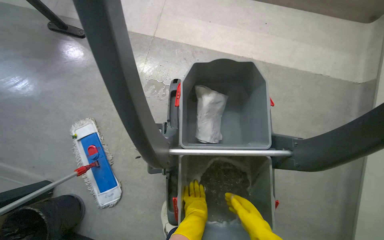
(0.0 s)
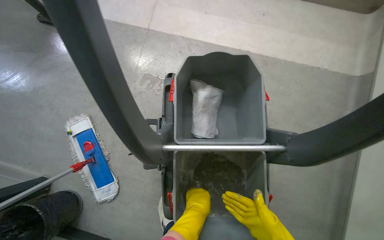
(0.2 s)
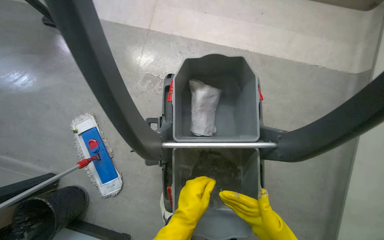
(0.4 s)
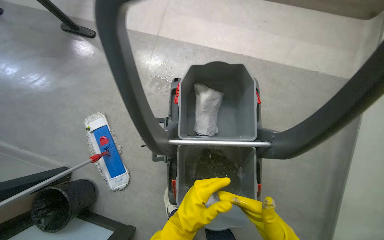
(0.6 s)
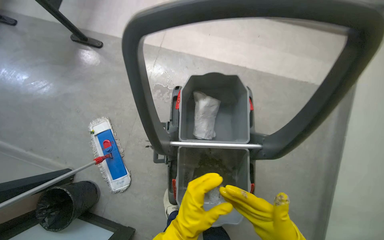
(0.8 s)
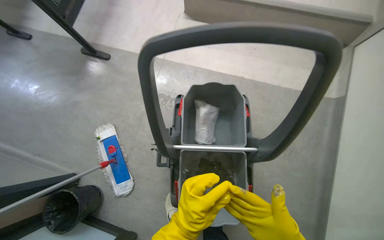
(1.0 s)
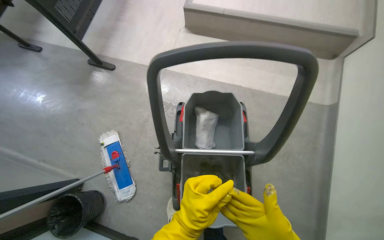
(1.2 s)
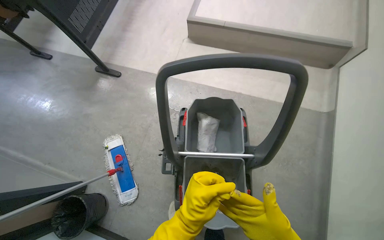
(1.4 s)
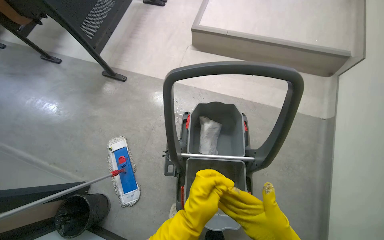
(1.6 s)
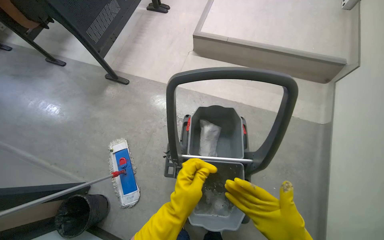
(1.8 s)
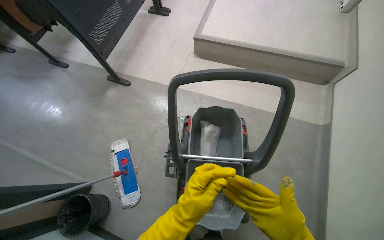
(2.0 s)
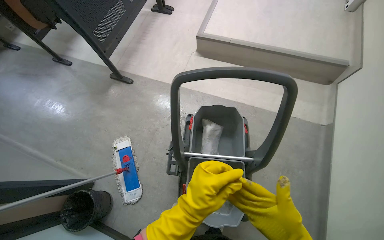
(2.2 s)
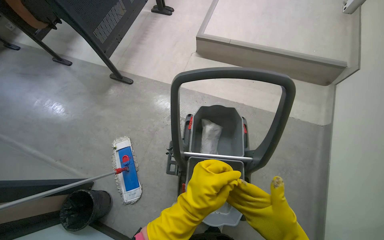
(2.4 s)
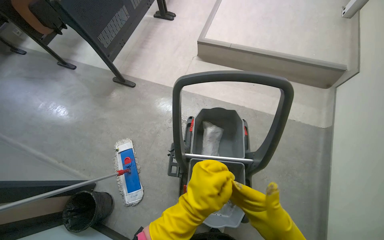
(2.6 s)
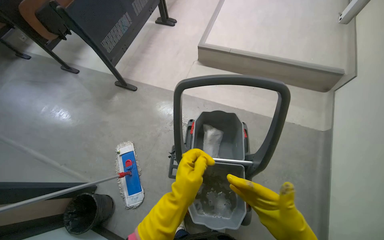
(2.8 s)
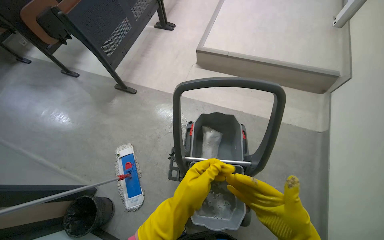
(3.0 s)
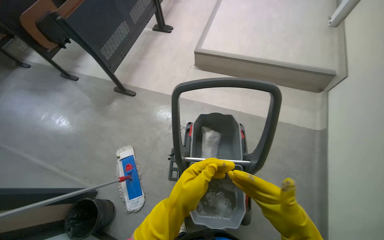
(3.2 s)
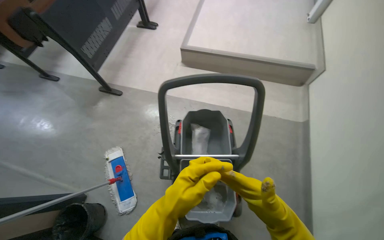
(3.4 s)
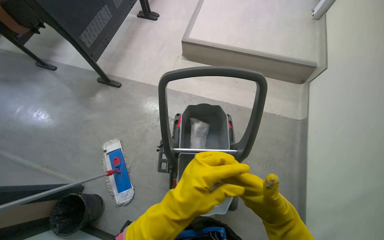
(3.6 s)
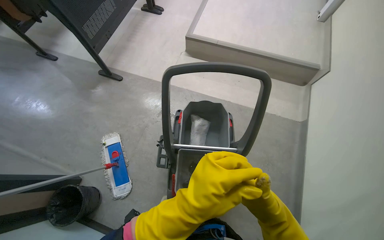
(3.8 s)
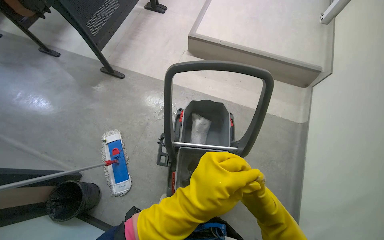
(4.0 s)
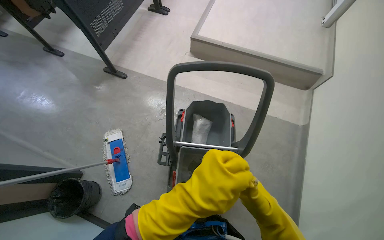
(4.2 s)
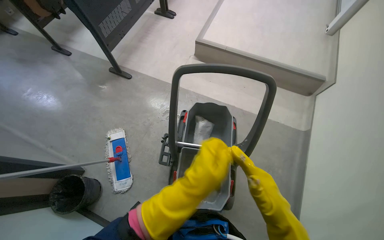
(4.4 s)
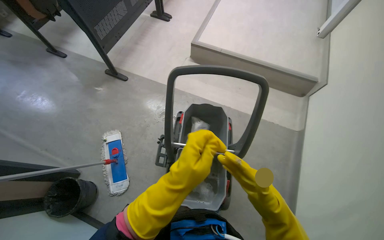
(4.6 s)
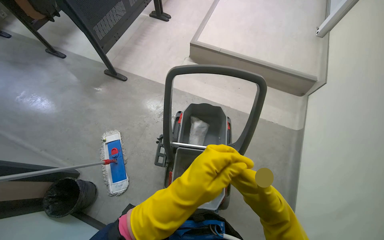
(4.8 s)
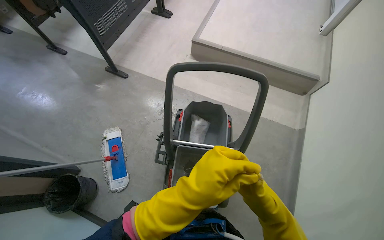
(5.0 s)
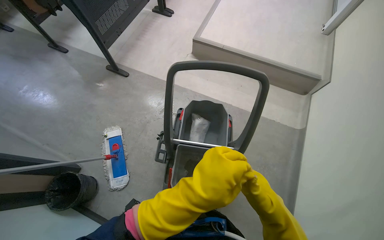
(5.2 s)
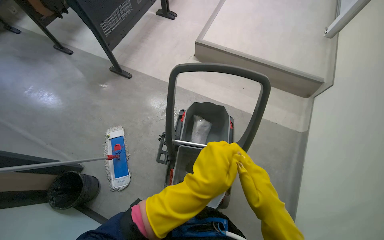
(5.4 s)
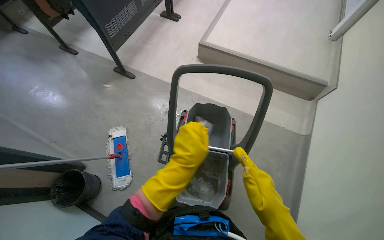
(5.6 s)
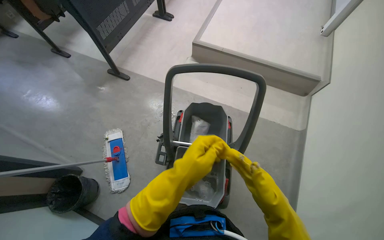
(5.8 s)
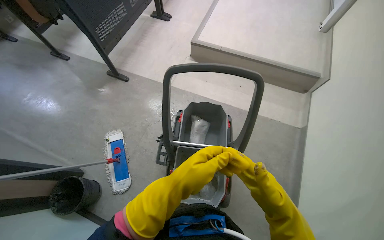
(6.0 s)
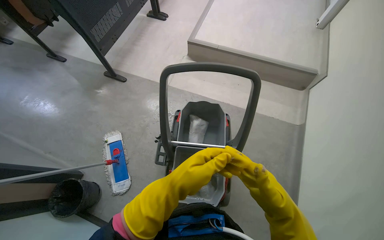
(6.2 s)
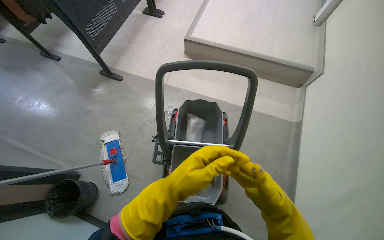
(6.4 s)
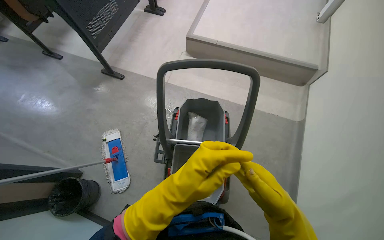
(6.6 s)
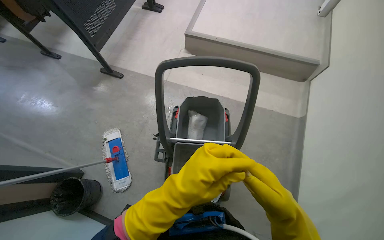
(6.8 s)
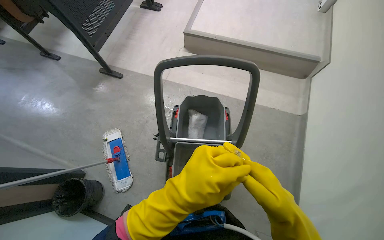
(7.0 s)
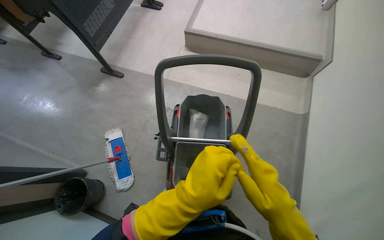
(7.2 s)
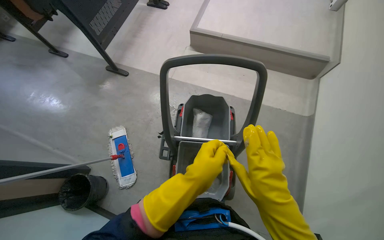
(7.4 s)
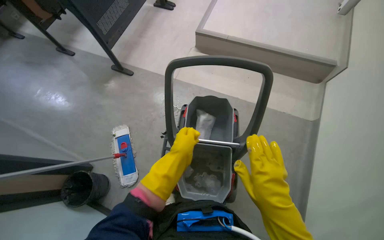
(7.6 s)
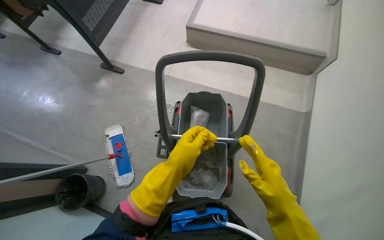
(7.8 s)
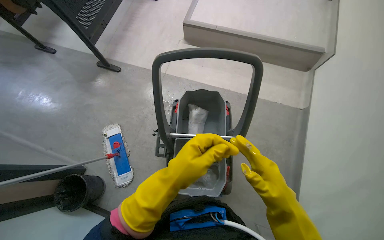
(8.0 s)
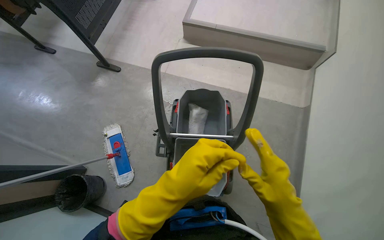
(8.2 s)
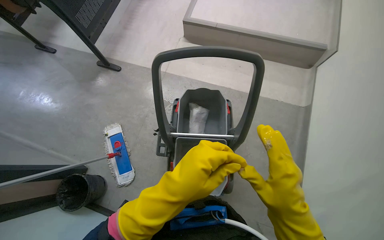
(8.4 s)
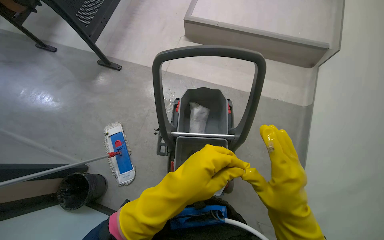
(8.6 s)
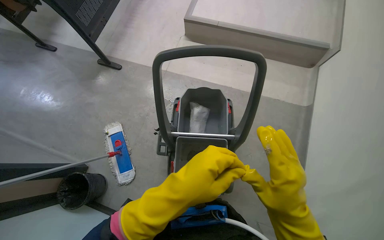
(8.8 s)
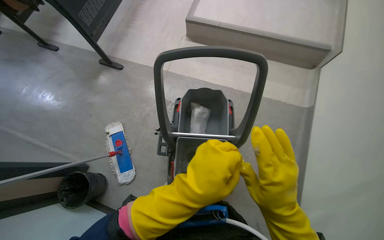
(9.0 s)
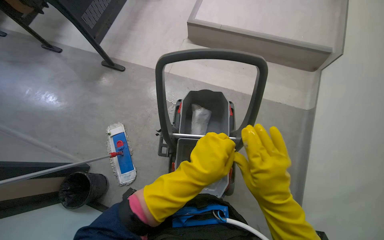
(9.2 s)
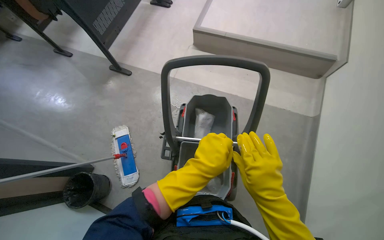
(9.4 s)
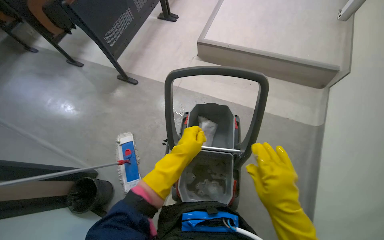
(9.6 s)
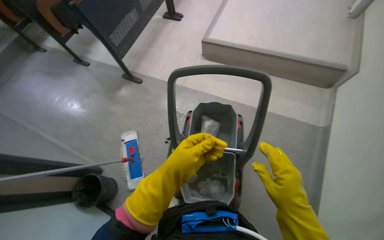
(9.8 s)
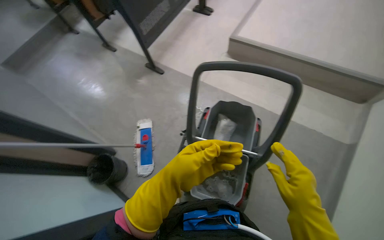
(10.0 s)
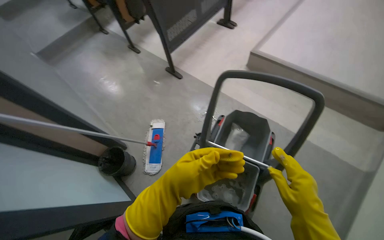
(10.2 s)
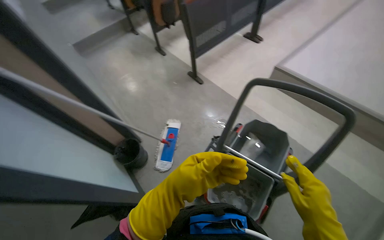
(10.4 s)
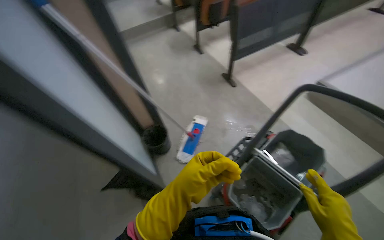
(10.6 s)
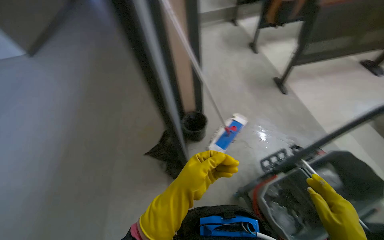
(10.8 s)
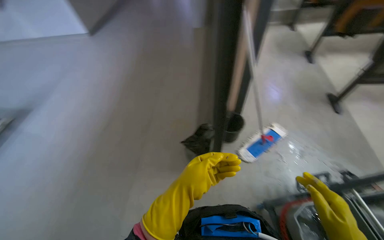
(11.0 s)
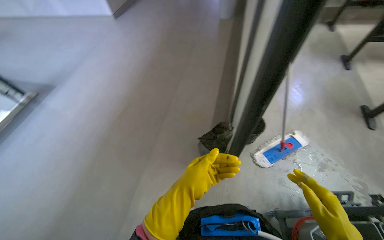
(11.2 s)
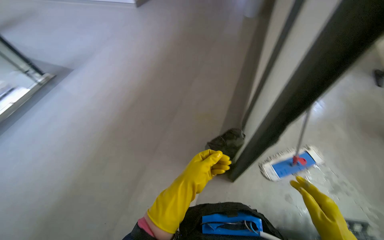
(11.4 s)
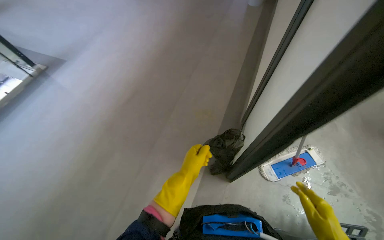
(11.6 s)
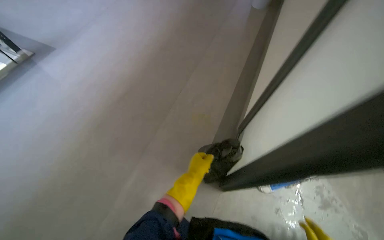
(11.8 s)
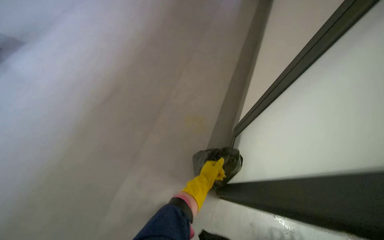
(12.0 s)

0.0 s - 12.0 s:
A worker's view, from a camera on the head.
Job: preparing cleaning supplies.
The whole recording: Preparing cleaning tools. The worker prepares cleaning tools by squeezing the mop and wringing a cloth in the bucket.
6.0 s - 7.6 s: The left hand heads farther from the camera, covering some 10 cm.
7.6 s - 9.0 s: The left hand moves nearer to the camera, roughly 10 cm.
9.0 s - 10.4 s: The wearer's head swings roughly 30 degrees to the left.
10.4 s - 12.0 s: The camera travels roughly 70 cm. The wearer's head swings some 65 degrees to the left.

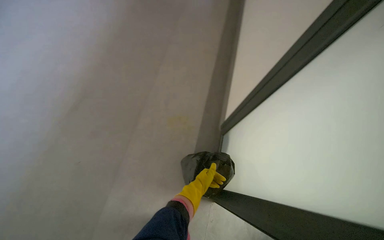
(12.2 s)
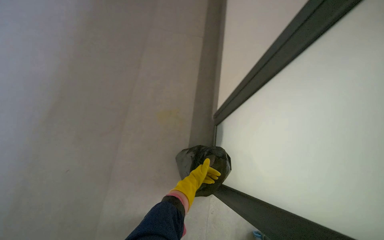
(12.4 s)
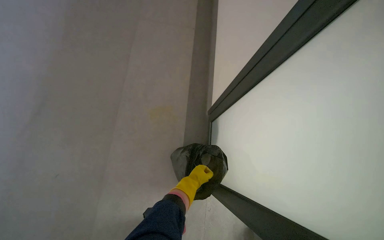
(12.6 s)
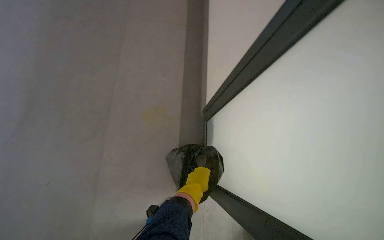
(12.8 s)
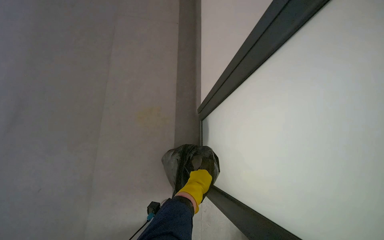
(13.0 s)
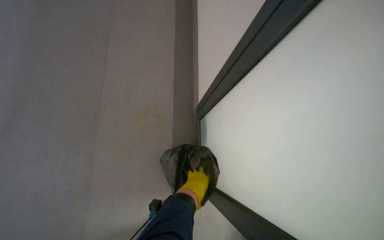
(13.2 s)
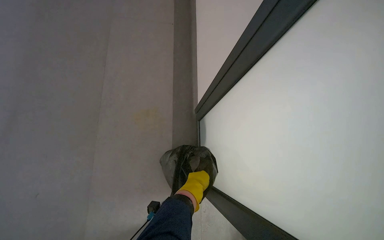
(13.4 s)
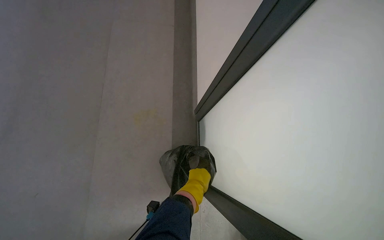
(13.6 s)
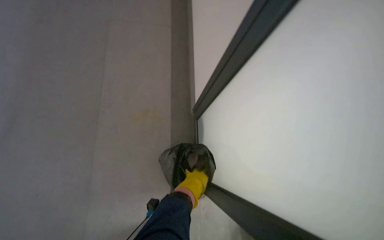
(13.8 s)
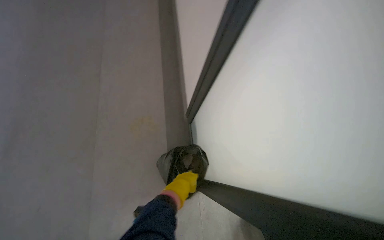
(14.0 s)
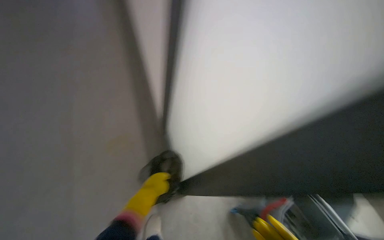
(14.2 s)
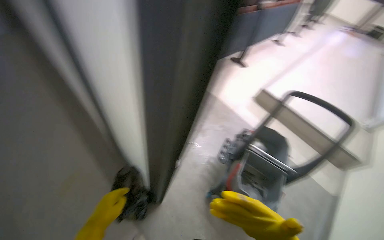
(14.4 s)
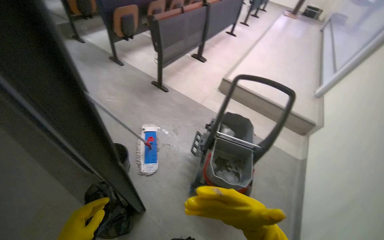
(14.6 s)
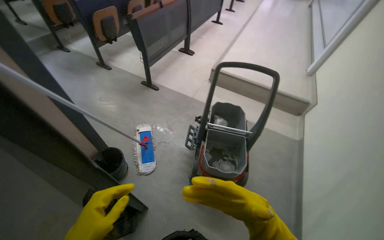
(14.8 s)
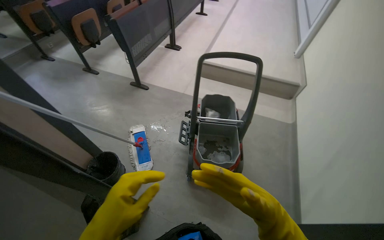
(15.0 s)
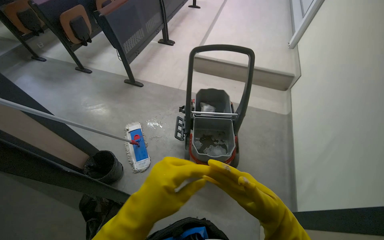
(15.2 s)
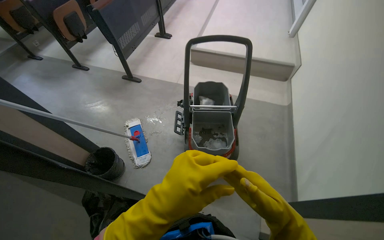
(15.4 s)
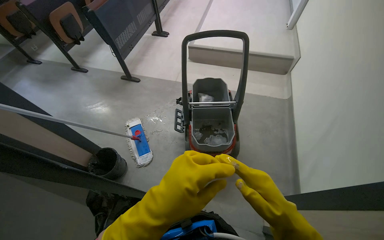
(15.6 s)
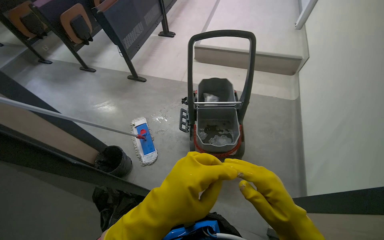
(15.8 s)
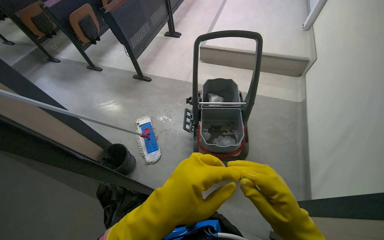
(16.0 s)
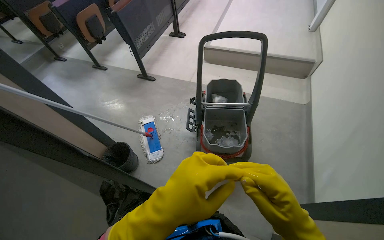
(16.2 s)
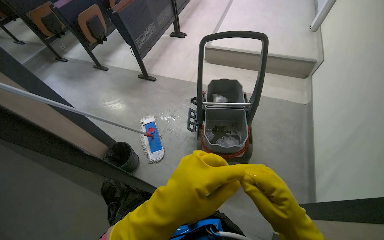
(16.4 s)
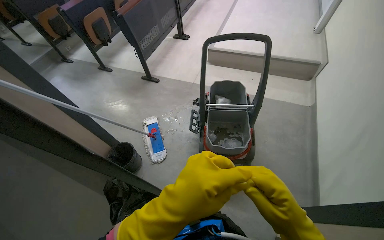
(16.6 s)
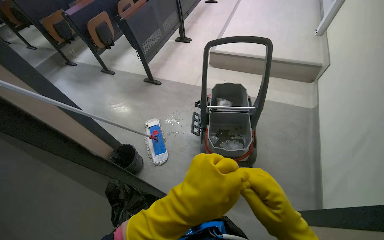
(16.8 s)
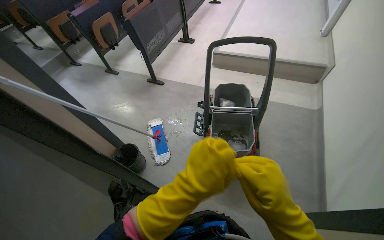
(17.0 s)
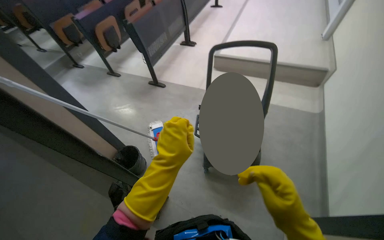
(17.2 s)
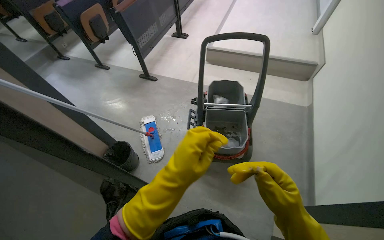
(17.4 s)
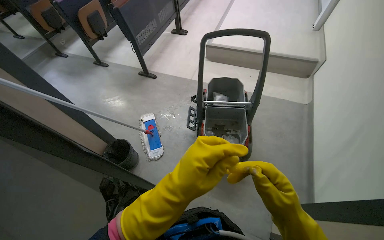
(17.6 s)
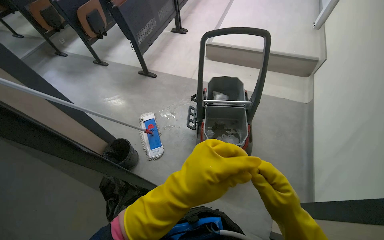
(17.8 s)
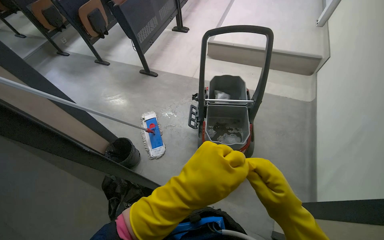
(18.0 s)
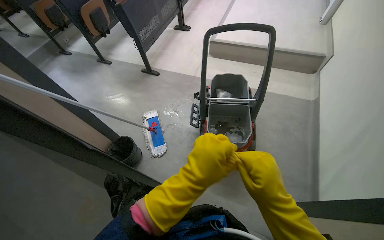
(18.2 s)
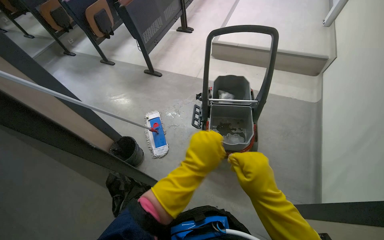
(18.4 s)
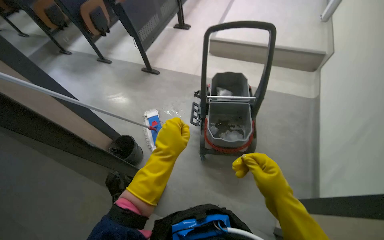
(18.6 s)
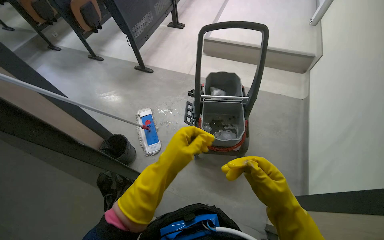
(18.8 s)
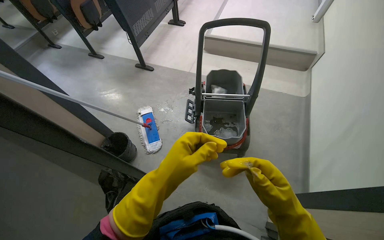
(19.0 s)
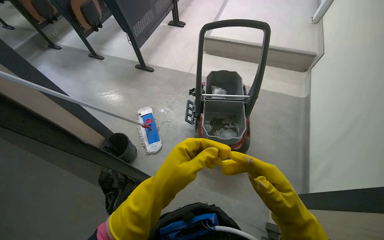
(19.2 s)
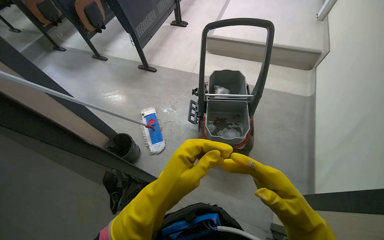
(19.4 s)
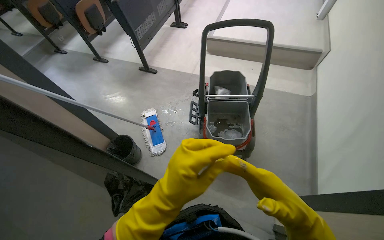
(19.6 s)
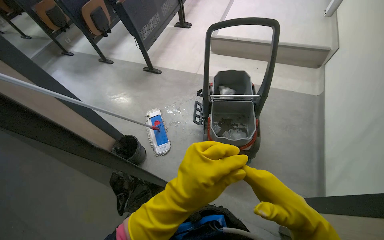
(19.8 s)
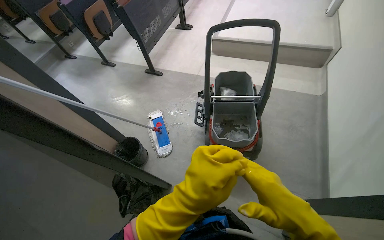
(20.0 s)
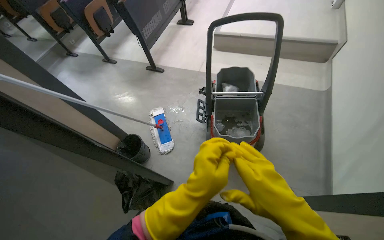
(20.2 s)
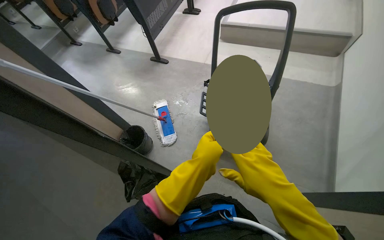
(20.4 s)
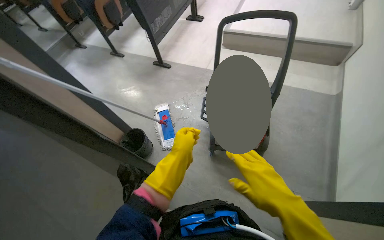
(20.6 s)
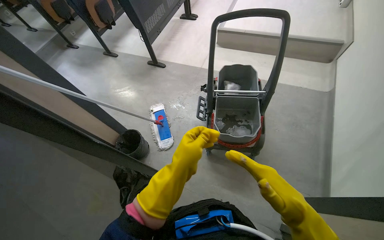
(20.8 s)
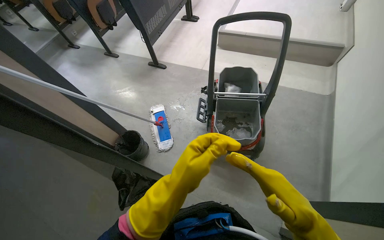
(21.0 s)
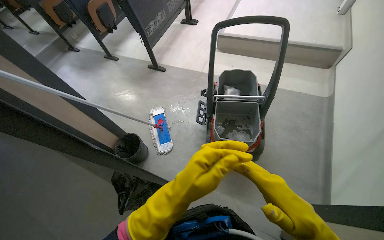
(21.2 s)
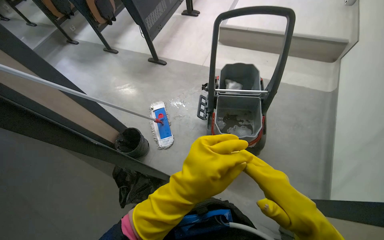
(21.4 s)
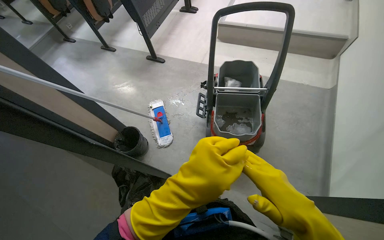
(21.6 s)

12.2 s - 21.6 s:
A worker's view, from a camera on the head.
Job: preparing cleaning supplies.
The whole recording: Preparing cleaning tools. The worker prepares cleaning tools by squeezing the mop and wringing a cloth in the bucket.
18.4 s - 20.0 s: The left hand travels farther from the camera and back again, about 5 cm each way.
20.0 s - 21.6 s: The left hand moves some 10 cm farther from the camera and comes back.
